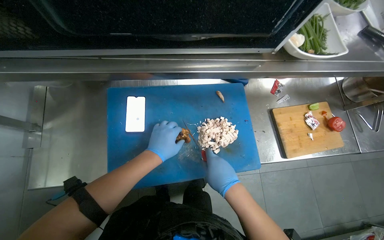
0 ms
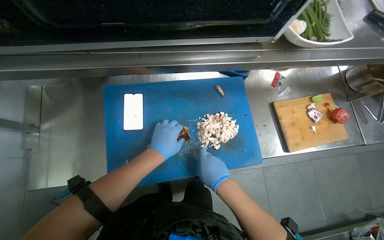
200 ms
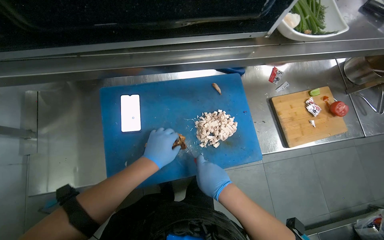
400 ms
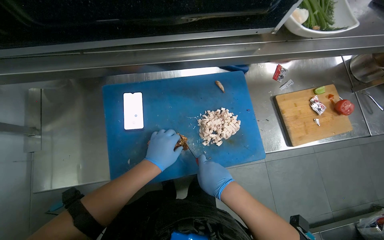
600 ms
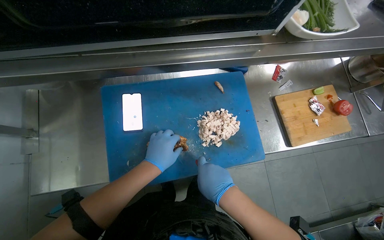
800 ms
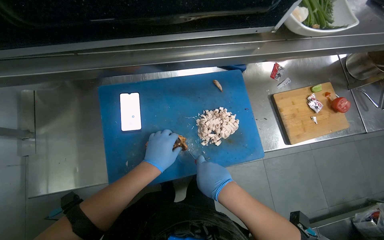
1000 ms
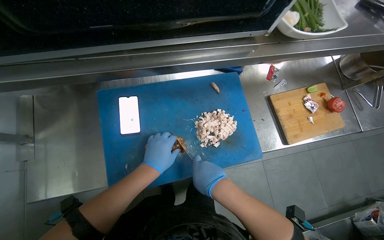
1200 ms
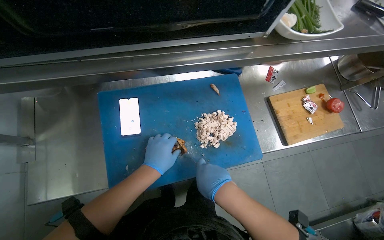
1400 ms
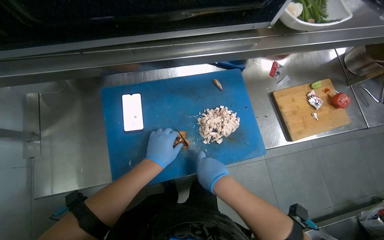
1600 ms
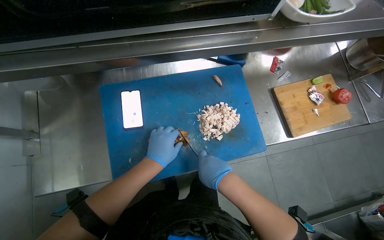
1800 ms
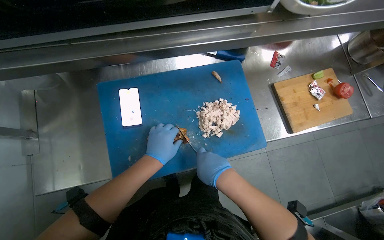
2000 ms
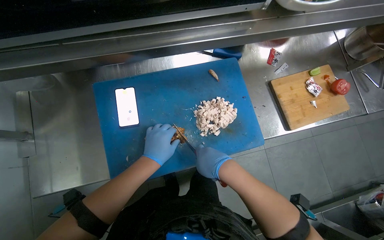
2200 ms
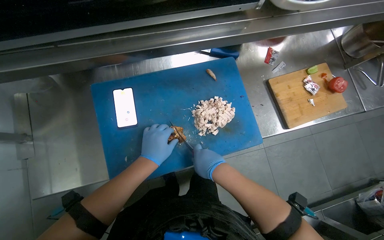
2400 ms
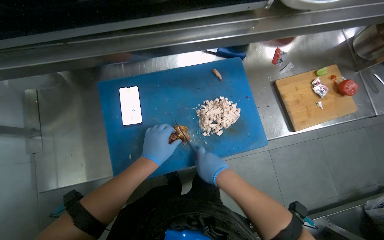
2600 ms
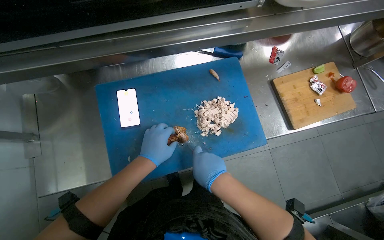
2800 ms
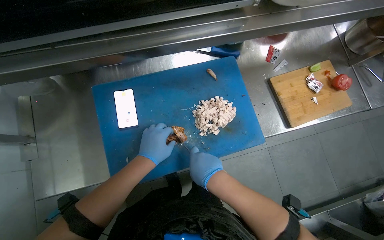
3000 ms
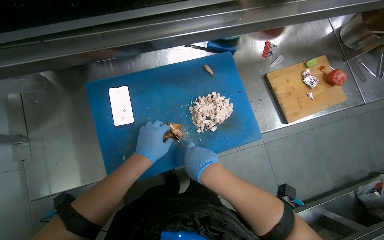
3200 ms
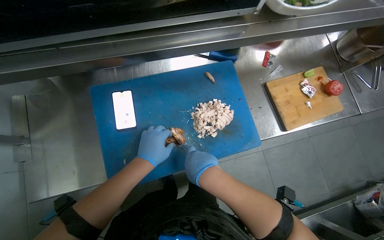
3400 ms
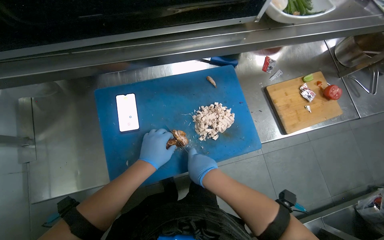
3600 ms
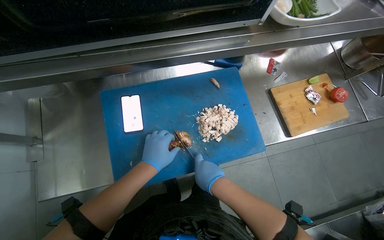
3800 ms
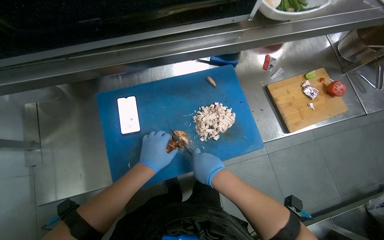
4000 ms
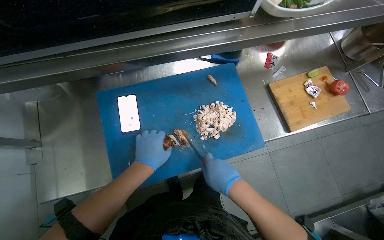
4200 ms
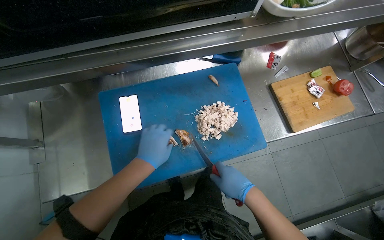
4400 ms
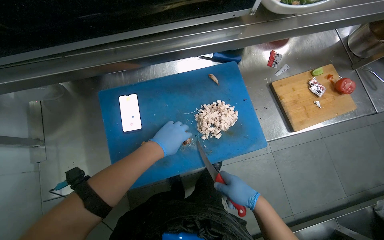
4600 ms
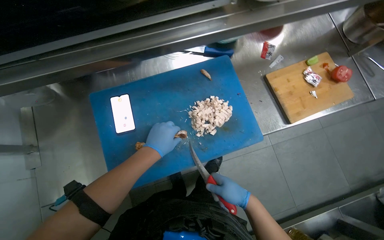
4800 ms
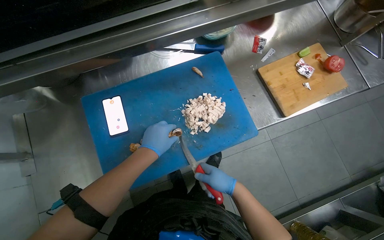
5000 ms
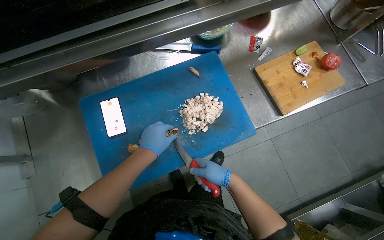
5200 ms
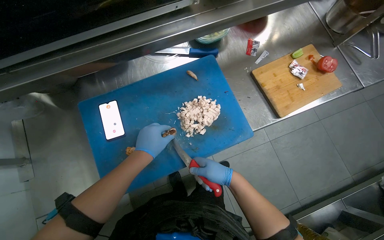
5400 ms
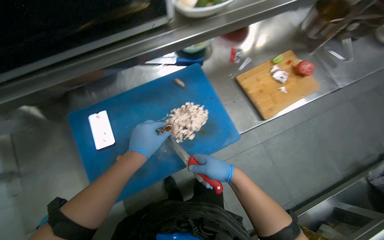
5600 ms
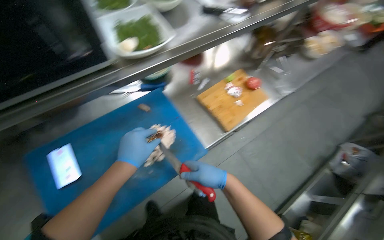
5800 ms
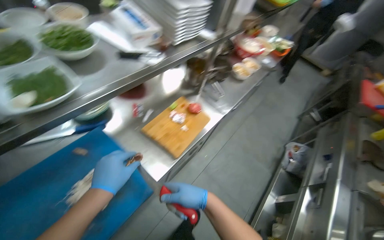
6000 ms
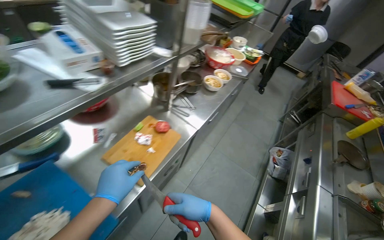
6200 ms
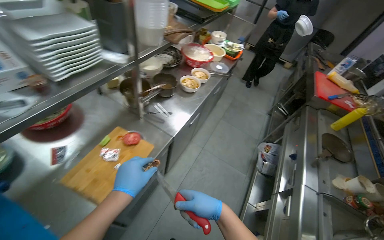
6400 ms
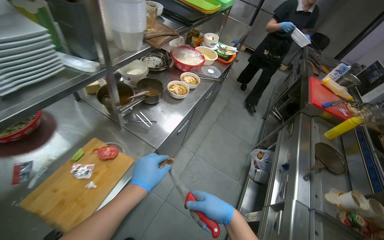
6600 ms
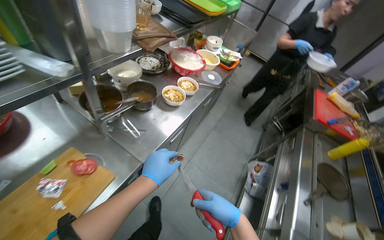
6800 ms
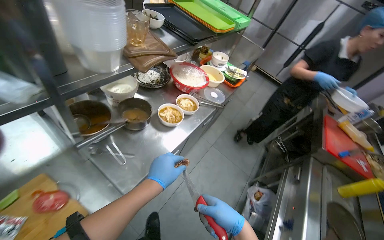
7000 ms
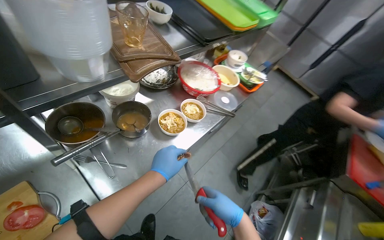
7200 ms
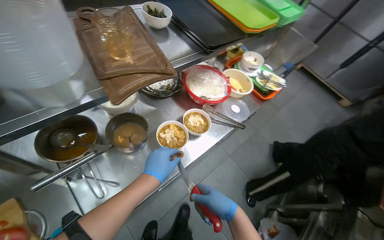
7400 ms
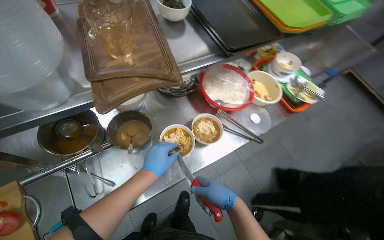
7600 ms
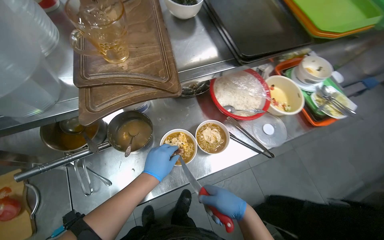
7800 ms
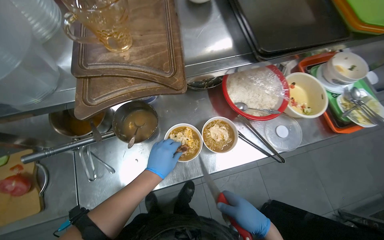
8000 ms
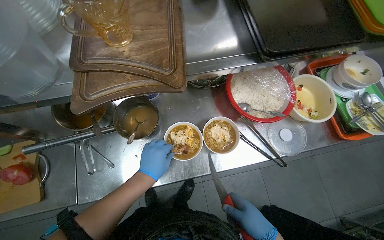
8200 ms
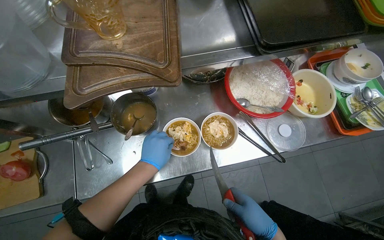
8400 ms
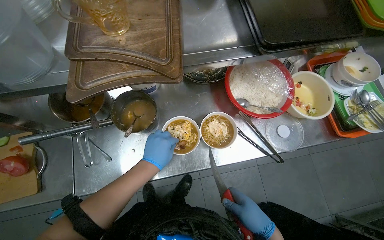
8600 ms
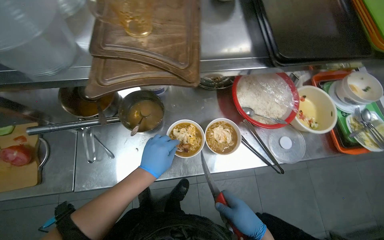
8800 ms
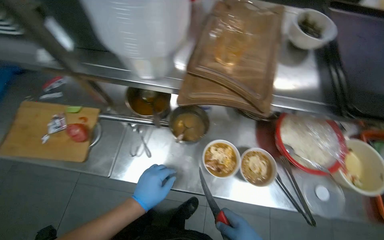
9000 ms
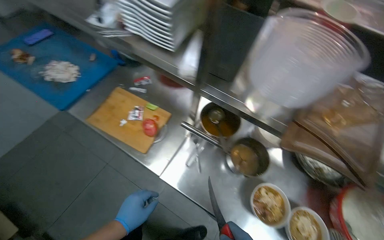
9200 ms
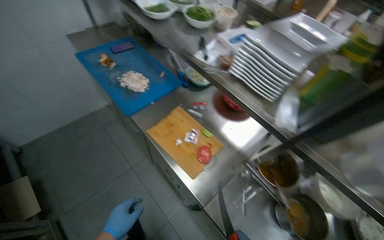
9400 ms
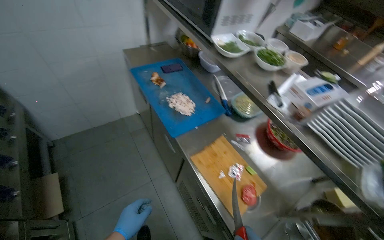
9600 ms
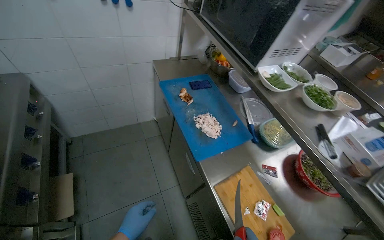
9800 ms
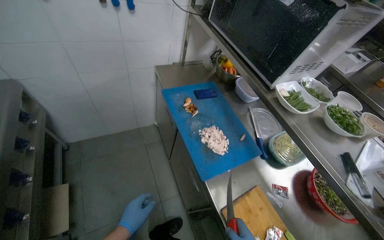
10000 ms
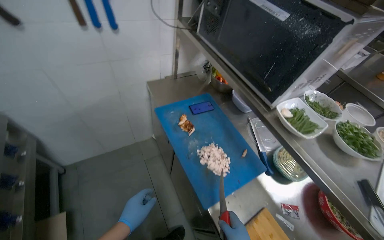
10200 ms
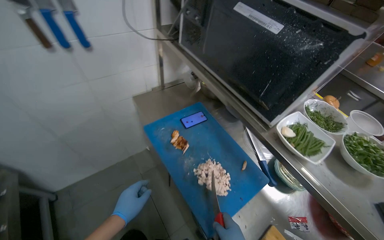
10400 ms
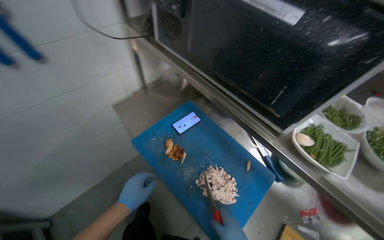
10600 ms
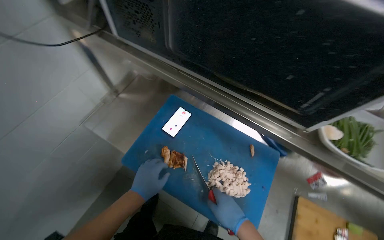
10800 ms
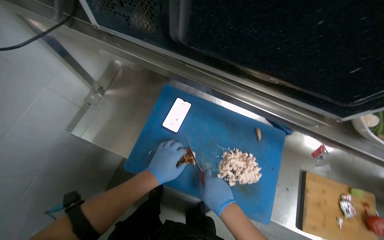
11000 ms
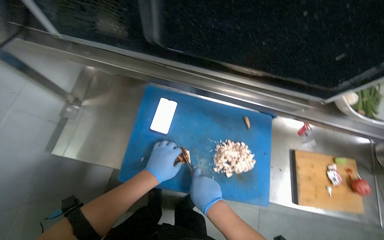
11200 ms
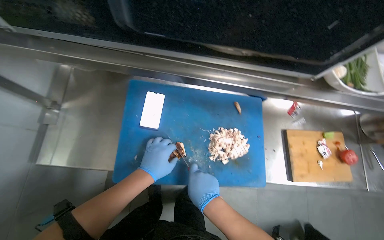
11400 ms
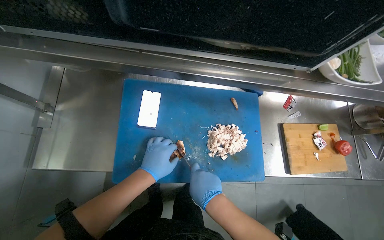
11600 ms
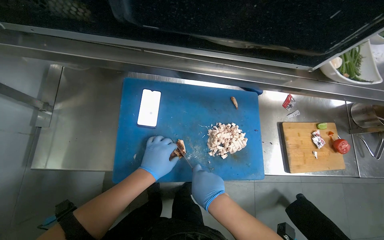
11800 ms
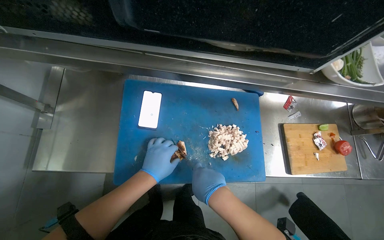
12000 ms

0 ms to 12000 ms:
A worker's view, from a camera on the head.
Job: preparing food.
The whole recording: Assembling noodle bowls with garnishes. The worker chops chicken and adds it with cheese and herbs to noodle bowls, then lids and transfers them.
0 ms to 3000 ms: The hands stay close to where they were, moving slightly.
3000 ms to 4400 ms: The right hand goes approximately 10 cm to the right.
4400 ms to 6000 ms: The head turns to the right by about 35 degrees. The view tips upward by some 15 degrees.
6000 ms to 7600 ms: The wearer moves about 1 m. The head turns to the left by approximately 20 degrees.
7600 ms to 9000 ms: The head turns to the left by some 40 degrees. The left hand moves down the picture, approximately 10 cm.
9000 ms to 10400 ms: The head travels some 1 m. The head rotates about 45 degrees to the left. The view tips upward by about 20 degrees.
10400 ms to 12000 ms: The wearer's head swings some 55 degrees to the right. The view tips downward by roughly 30 degrees.

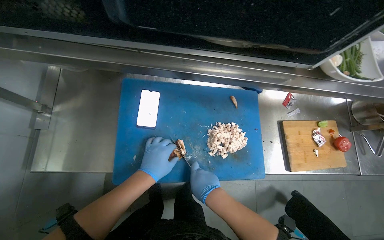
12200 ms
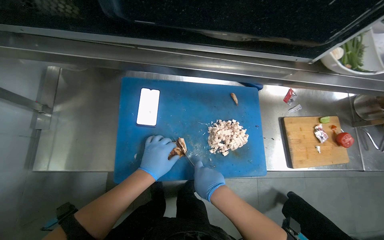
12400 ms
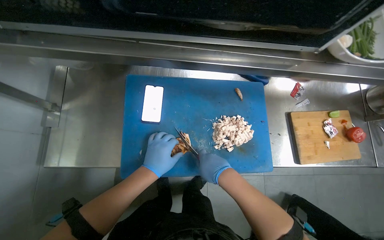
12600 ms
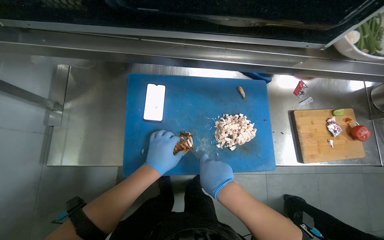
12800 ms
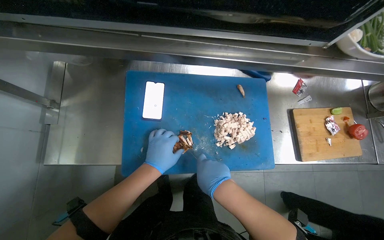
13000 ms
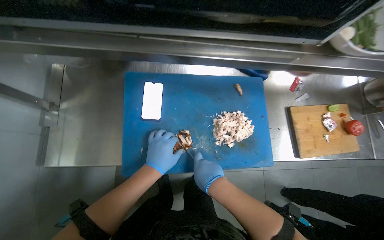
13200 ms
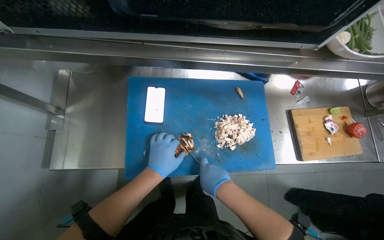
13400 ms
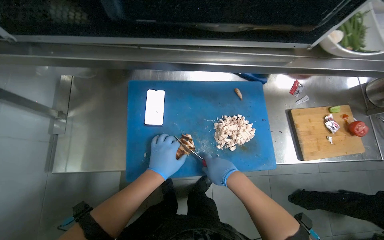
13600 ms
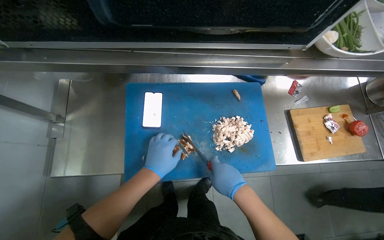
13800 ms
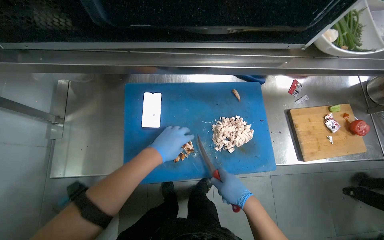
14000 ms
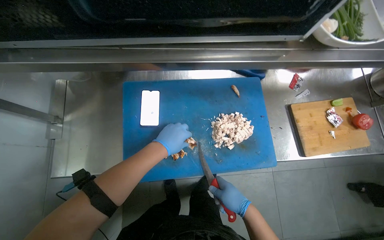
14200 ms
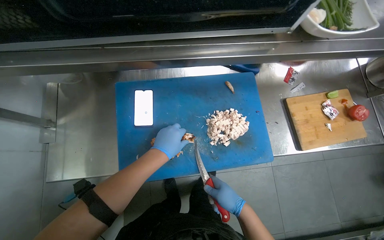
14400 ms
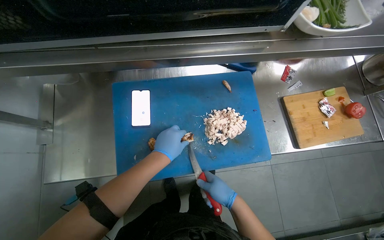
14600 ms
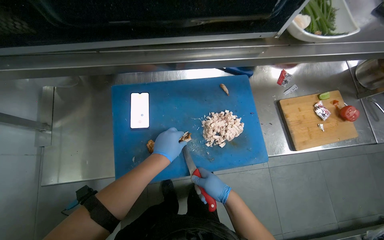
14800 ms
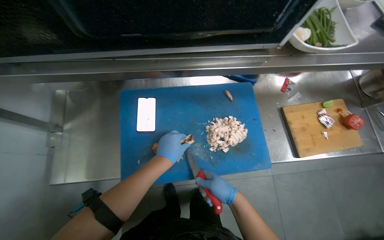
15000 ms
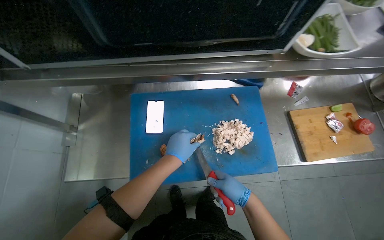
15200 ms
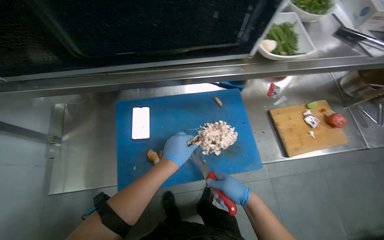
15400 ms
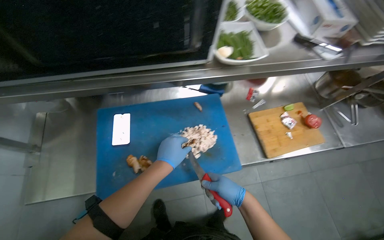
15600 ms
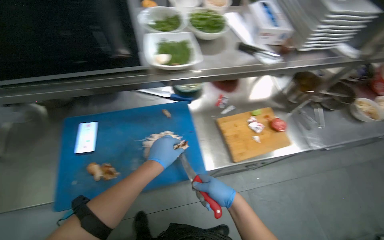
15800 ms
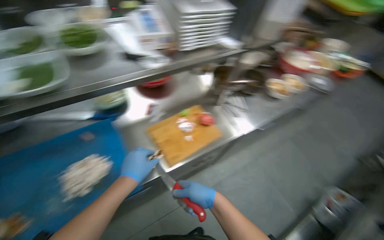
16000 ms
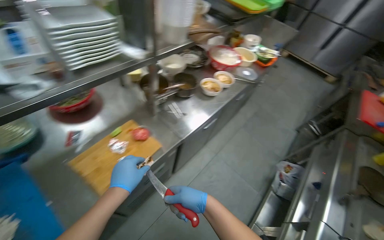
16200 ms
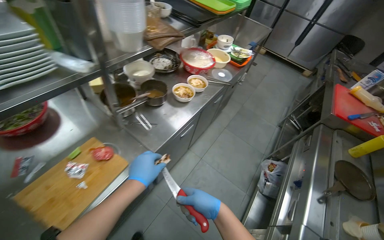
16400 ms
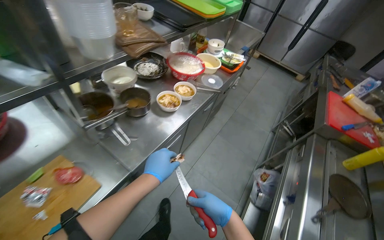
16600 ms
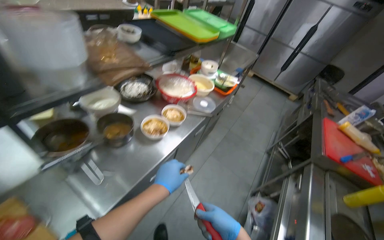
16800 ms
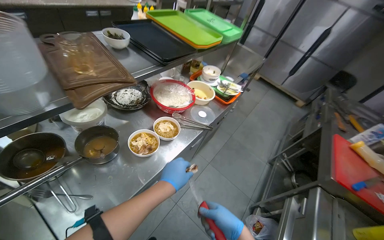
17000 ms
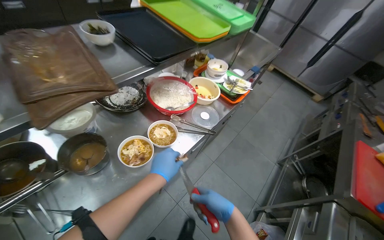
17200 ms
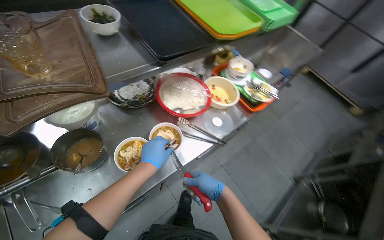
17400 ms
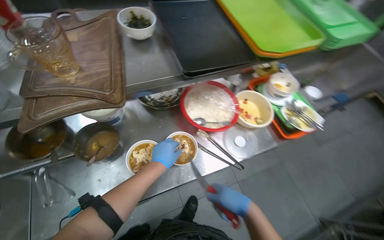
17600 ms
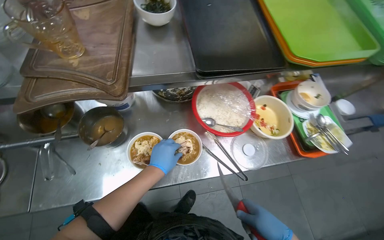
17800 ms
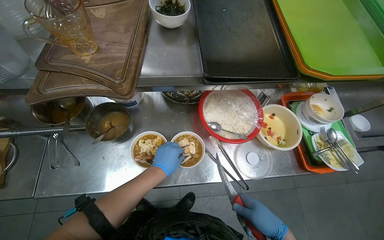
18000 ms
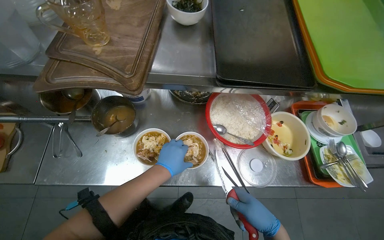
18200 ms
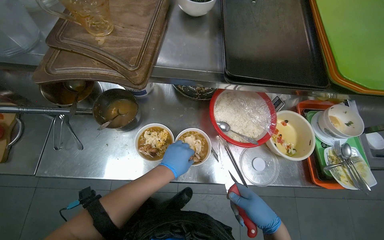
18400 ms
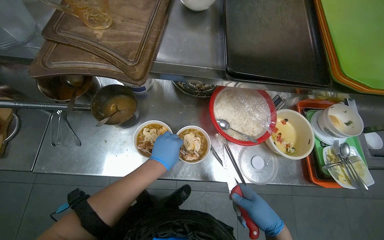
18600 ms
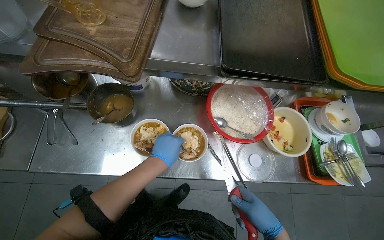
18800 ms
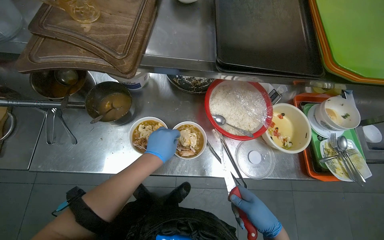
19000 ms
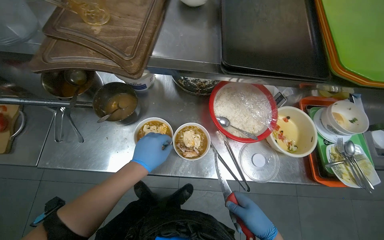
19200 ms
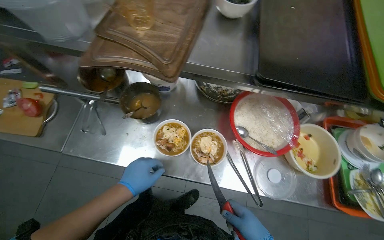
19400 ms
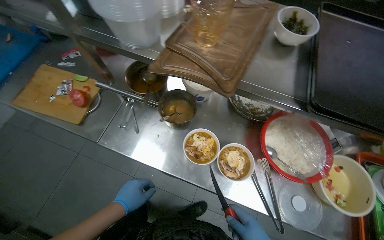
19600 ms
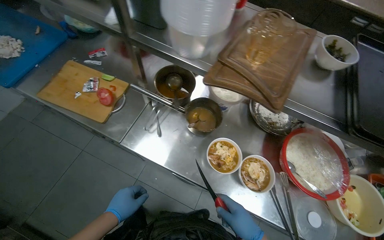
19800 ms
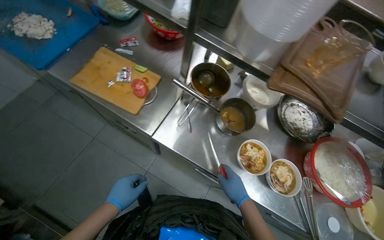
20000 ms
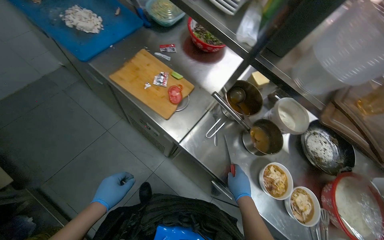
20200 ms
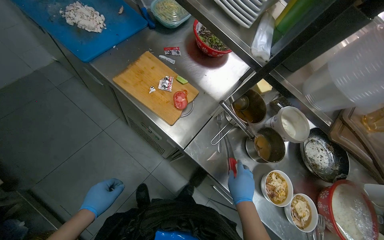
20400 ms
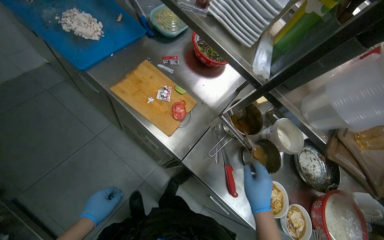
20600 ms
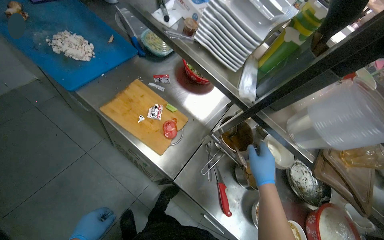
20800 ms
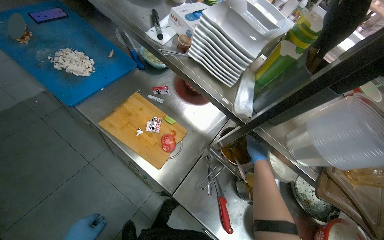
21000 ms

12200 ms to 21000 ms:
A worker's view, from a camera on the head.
Job: preparing food.
The whole recording: Assembling noodle bowls with garnishes. The worker chops chicken and adds it with cheese and herbs to noodle bowls, then lids and transfers them.
12200 ms to 13600 ms: The hands work in one place, with small movements.
13600 ms to 15200 ms: The right hand heads to the right and farther from the camera, covering some 10 cm.
15200 ms to 16600 ms: The head travels approximately 90 cm. The head turns to the right by some 50 degrees. The view tilts about 15 degrees upward.
16600 ms to 18000 ms: The head travels approximately 70 cm. The head turns to the left by roughly 50 degrees.
18000 ms to 19600 ms: The head rotates about 25 degrees to the left. The left hand goes approximately 25 cm to the left and down the picture.
19600 ms to 21000 ms: The head travels some 50 cm.
